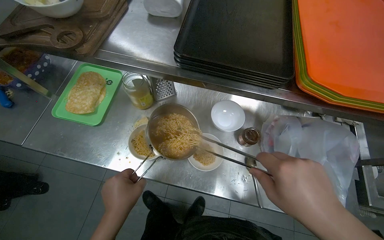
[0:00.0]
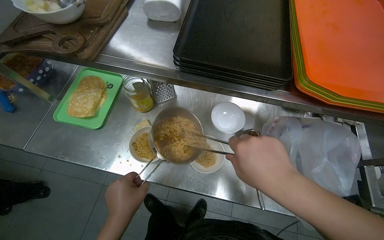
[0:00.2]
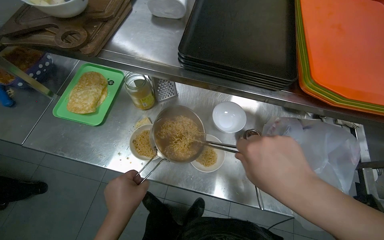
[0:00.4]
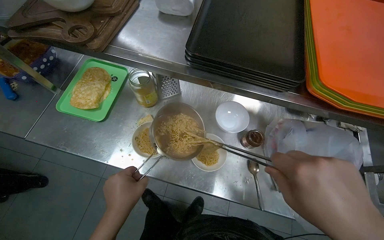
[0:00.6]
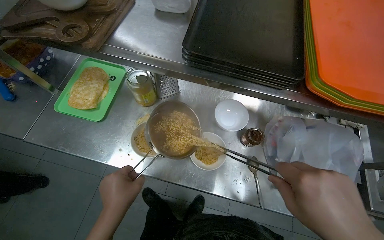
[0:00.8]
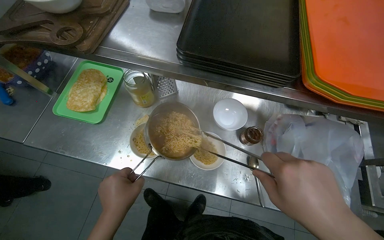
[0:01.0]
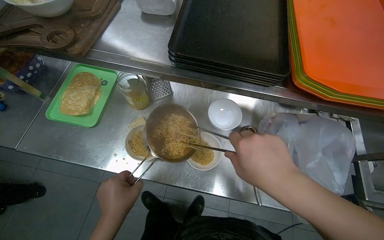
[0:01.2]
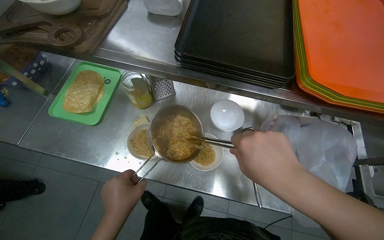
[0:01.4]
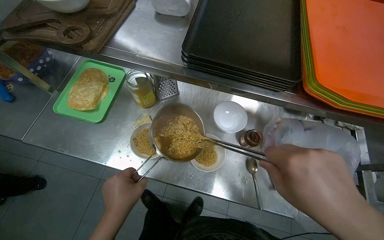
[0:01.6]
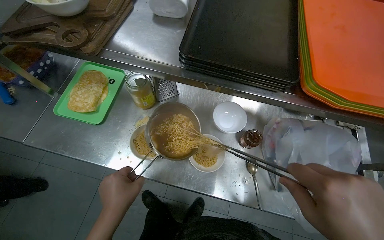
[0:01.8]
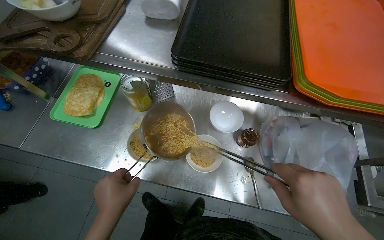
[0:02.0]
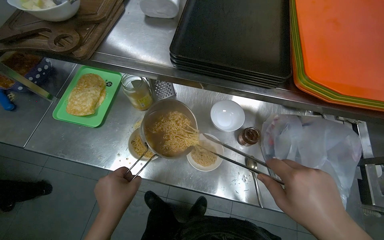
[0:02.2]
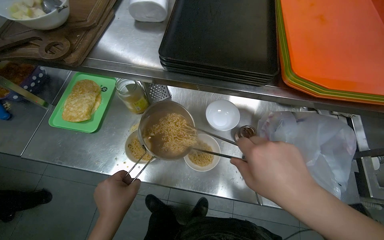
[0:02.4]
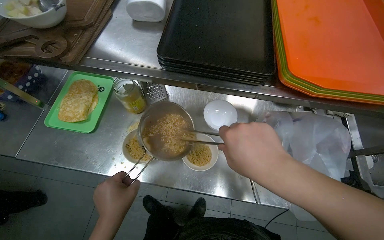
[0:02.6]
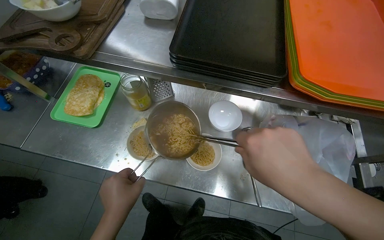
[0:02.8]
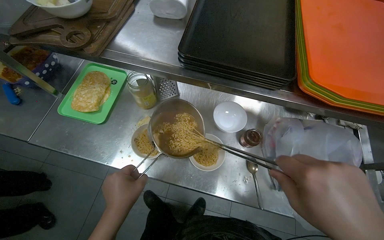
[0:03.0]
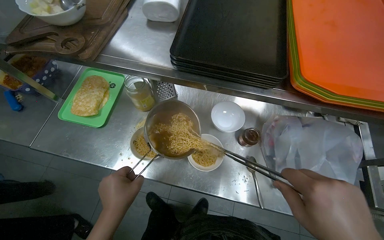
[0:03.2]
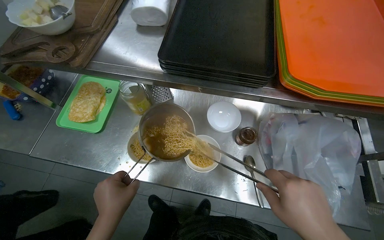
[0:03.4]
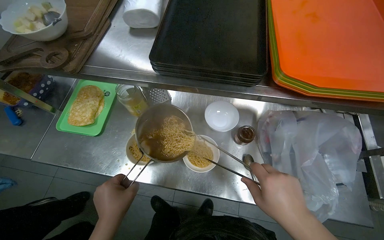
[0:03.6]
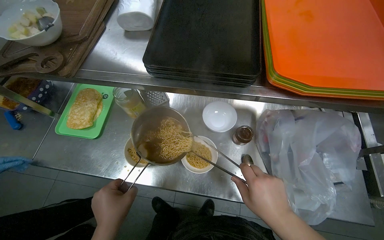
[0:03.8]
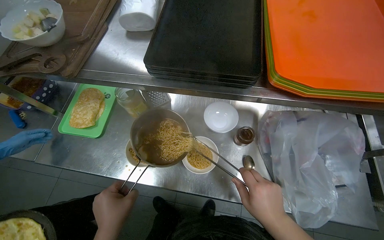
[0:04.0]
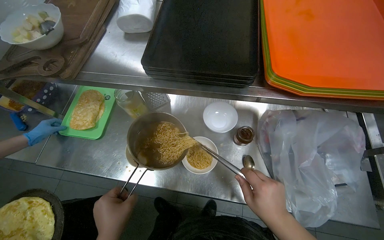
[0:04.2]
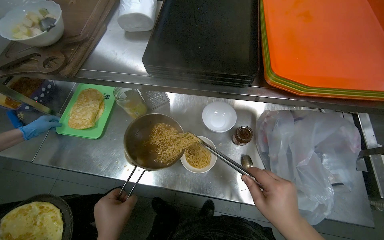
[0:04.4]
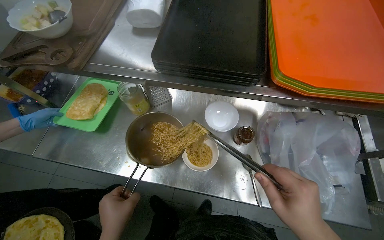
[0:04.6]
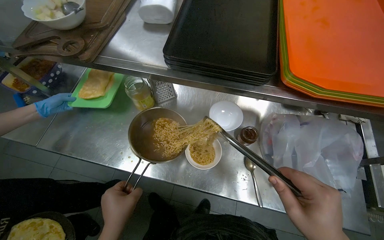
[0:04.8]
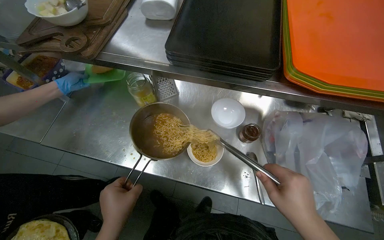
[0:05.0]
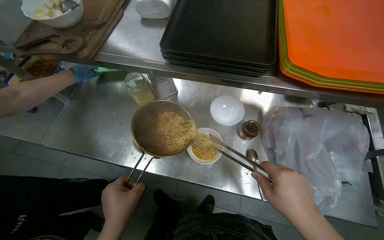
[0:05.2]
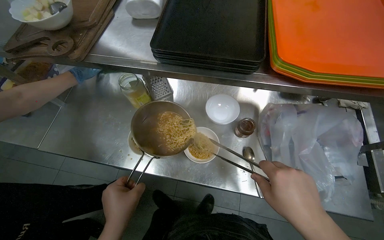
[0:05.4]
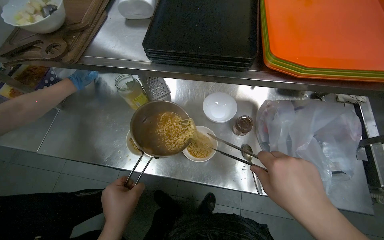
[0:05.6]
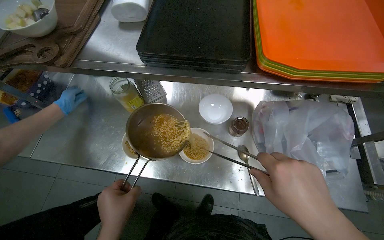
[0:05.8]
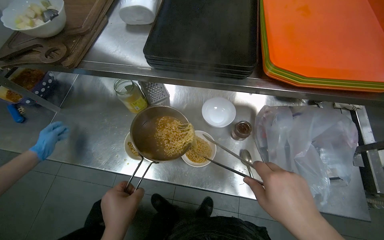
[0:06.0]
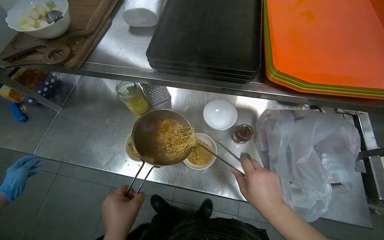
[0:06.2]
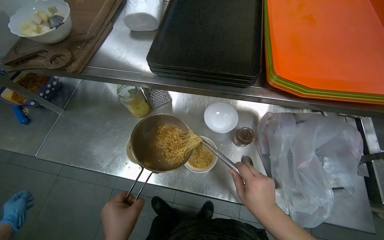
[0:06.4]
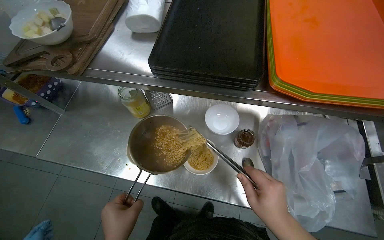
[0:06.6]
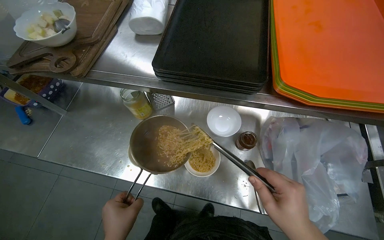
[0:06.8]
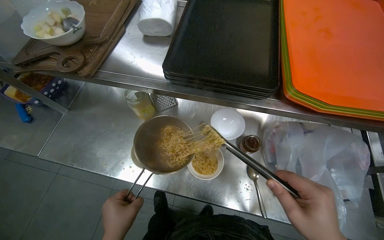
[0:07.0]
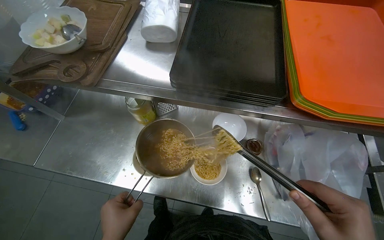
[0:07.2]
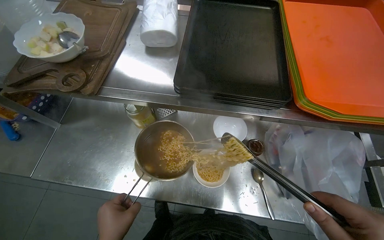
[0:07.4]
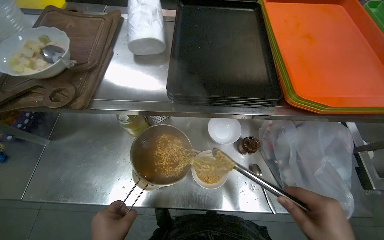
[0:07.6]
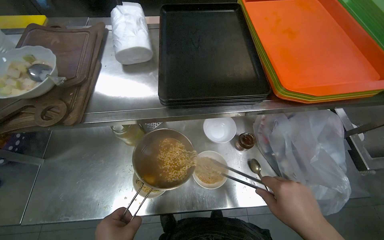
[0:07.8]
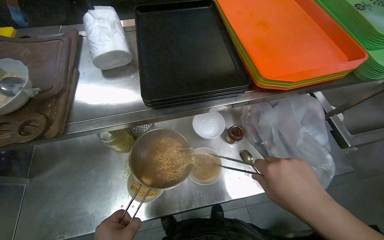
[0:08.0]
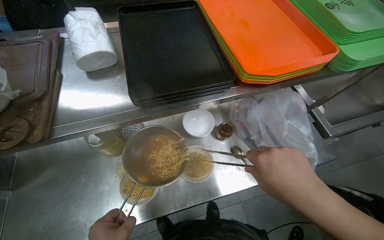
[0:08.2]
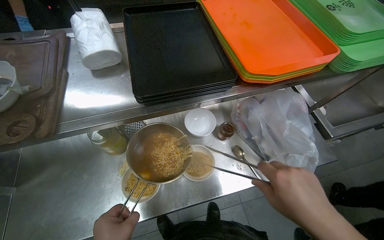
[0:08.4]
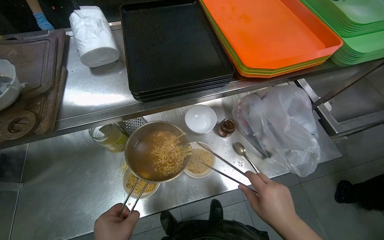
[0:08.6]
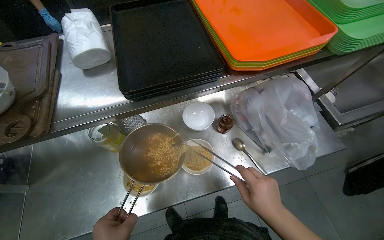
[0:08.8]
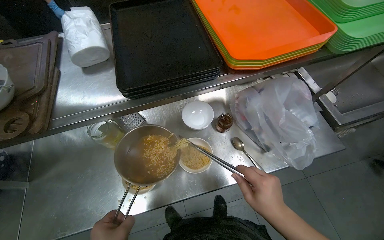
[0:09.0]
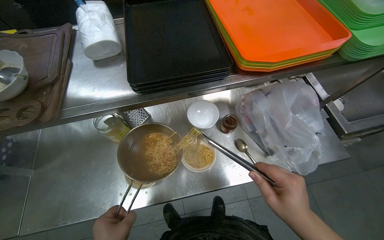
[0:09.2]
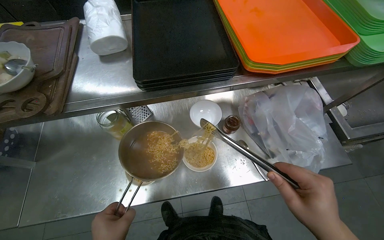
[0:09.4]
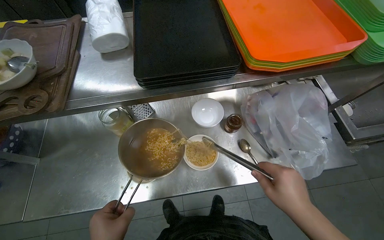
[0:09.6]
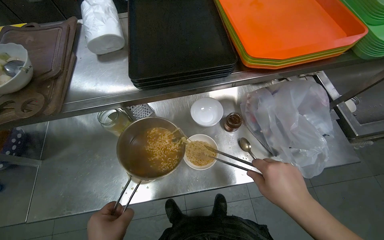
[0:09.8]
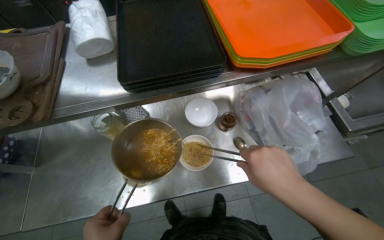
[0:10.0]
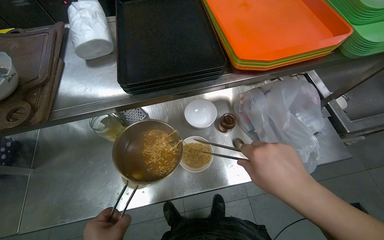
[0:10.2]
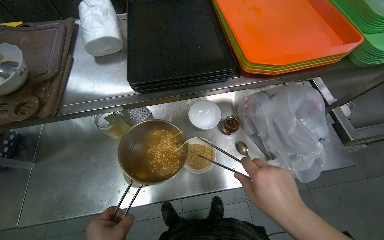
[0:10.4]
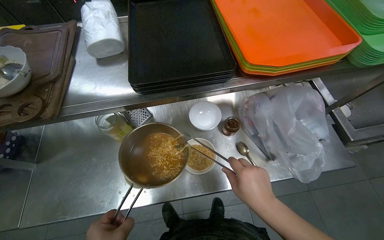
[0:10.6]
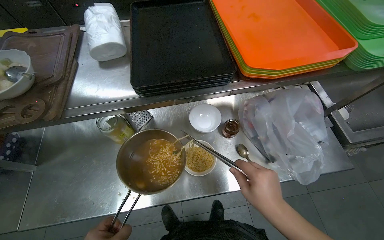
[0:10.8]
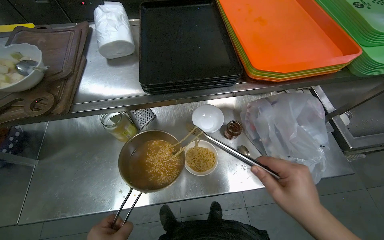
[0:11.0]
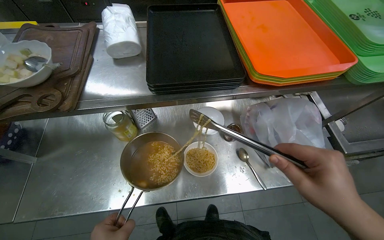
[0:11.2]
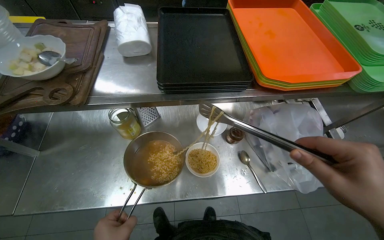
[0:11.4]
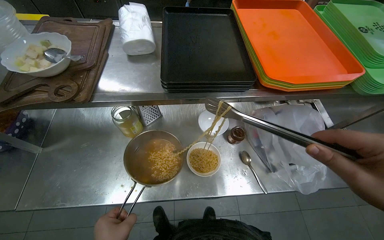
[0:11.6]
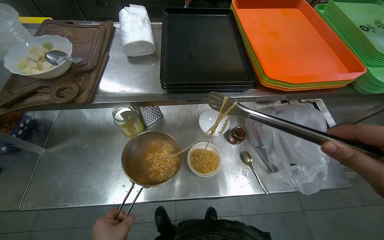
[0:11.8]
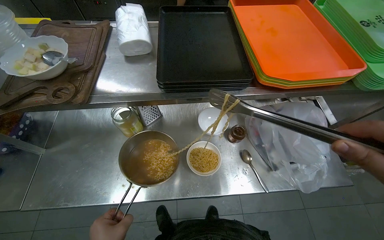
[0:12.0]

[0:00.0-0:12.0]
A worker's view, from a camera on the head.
Job: preparing food.
The whole recording: Preparing instant noodles. The worker transfers cooked instant noodles from a pot into several small serving bowls using tongs.
0:04.4 to 0:06.0: The hands are busy where they are.

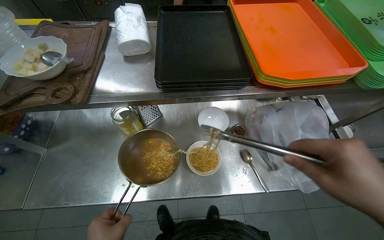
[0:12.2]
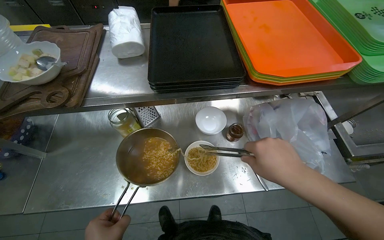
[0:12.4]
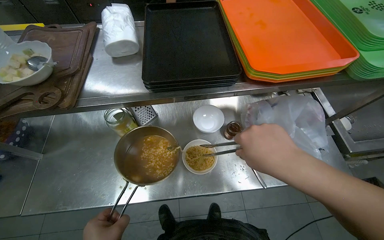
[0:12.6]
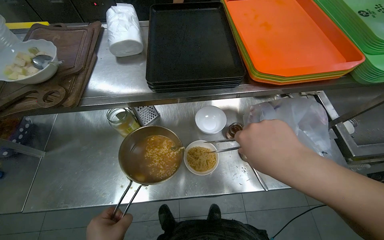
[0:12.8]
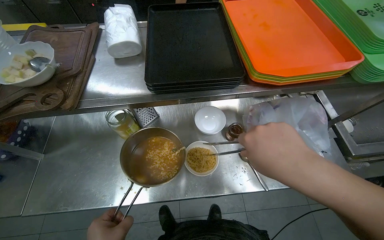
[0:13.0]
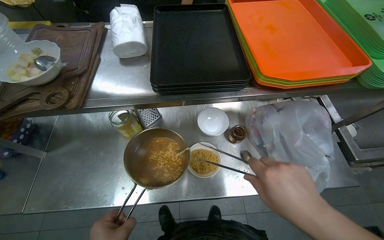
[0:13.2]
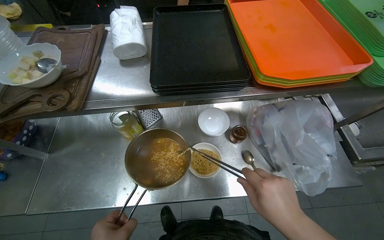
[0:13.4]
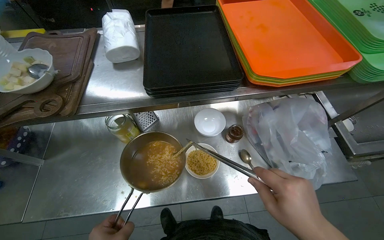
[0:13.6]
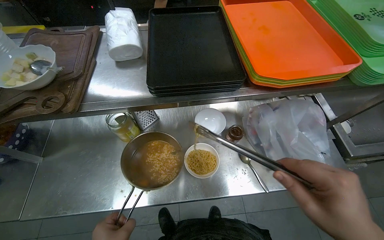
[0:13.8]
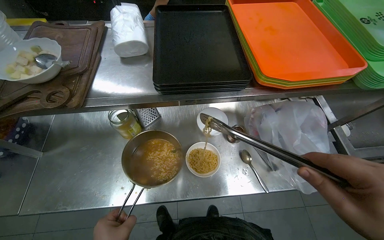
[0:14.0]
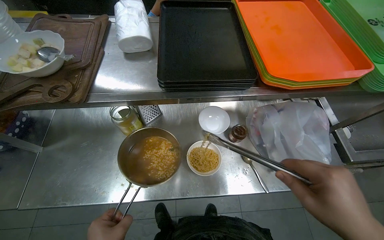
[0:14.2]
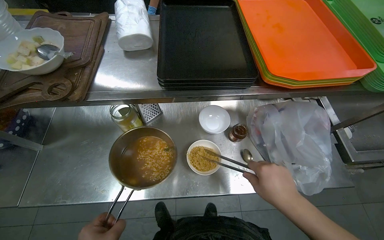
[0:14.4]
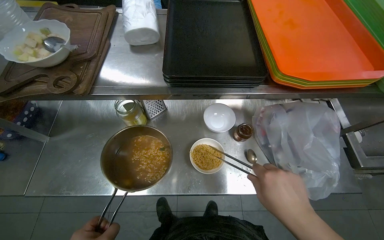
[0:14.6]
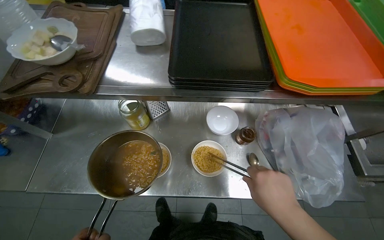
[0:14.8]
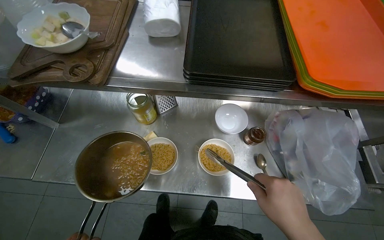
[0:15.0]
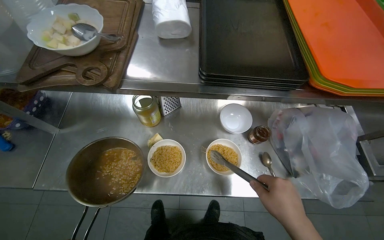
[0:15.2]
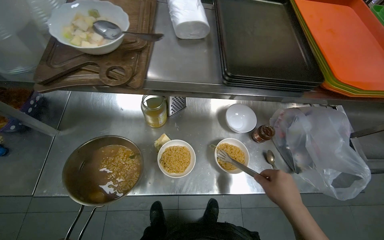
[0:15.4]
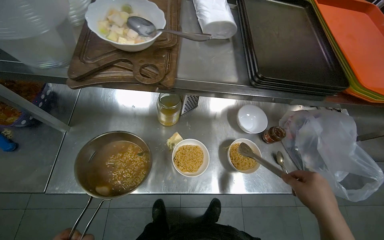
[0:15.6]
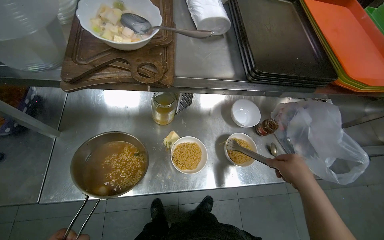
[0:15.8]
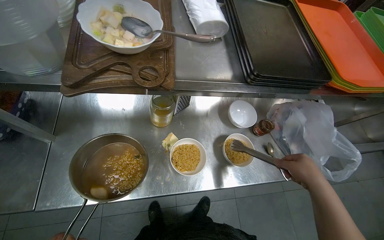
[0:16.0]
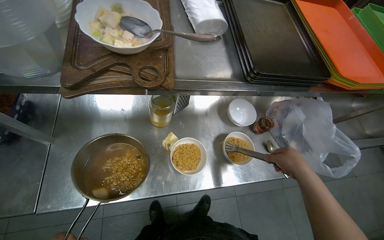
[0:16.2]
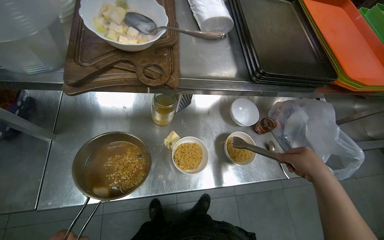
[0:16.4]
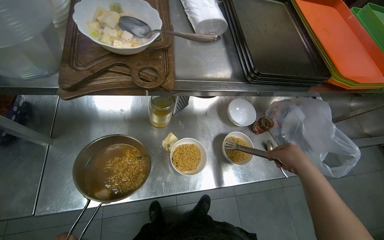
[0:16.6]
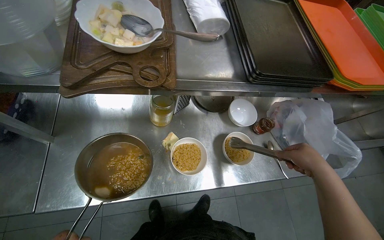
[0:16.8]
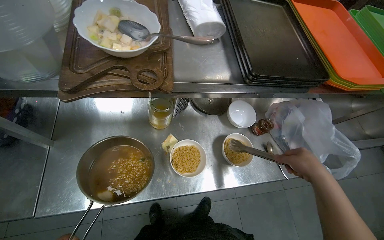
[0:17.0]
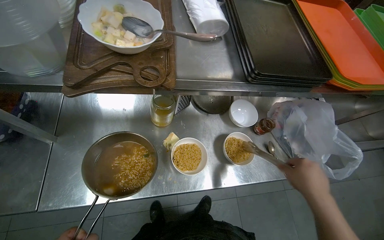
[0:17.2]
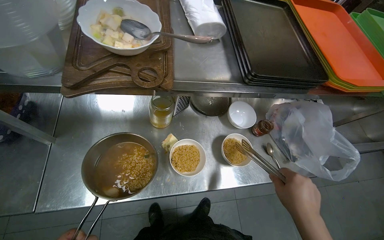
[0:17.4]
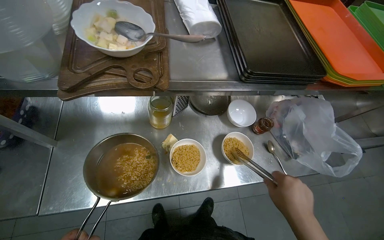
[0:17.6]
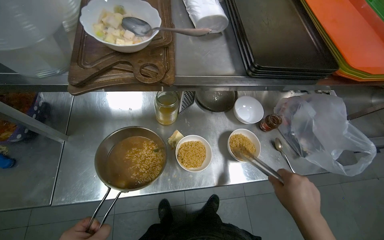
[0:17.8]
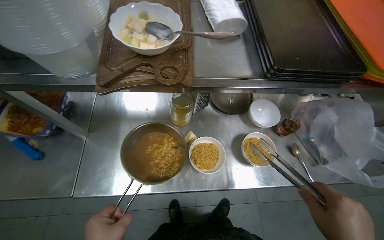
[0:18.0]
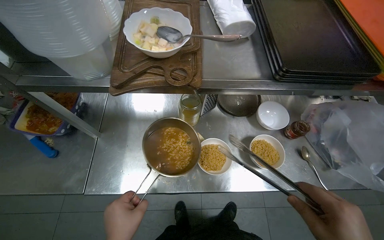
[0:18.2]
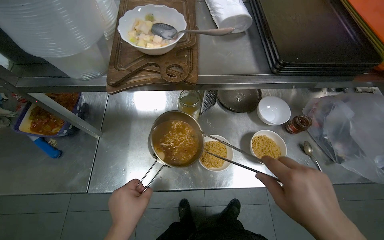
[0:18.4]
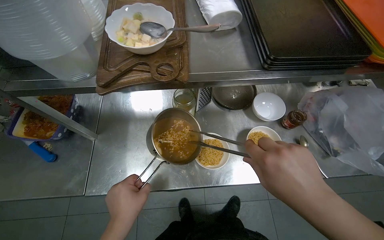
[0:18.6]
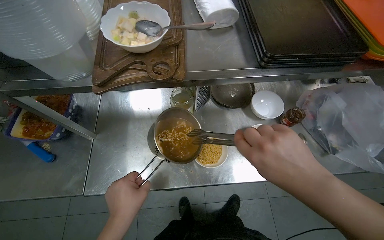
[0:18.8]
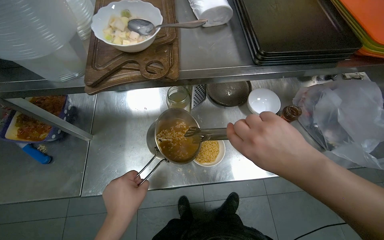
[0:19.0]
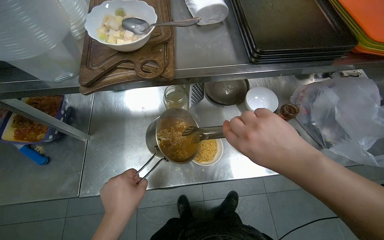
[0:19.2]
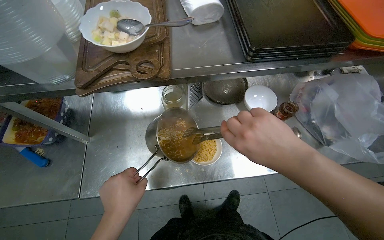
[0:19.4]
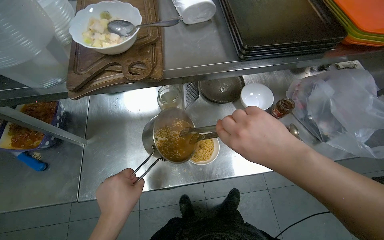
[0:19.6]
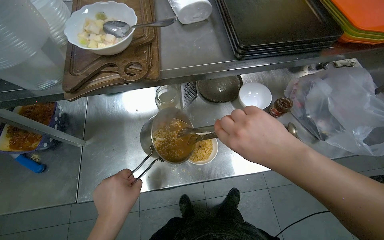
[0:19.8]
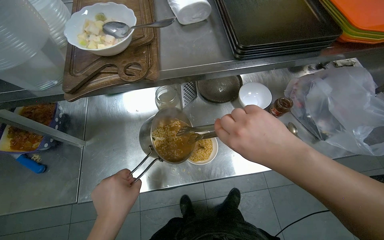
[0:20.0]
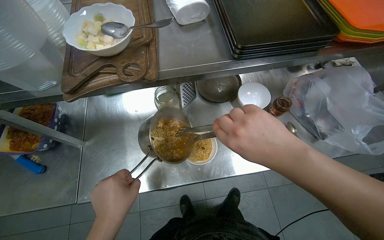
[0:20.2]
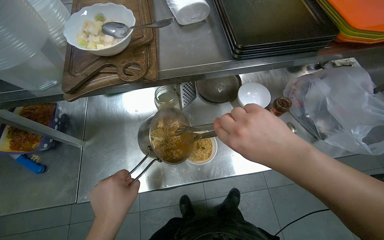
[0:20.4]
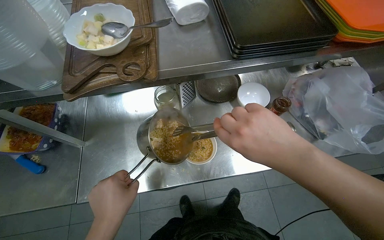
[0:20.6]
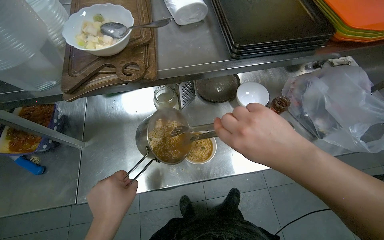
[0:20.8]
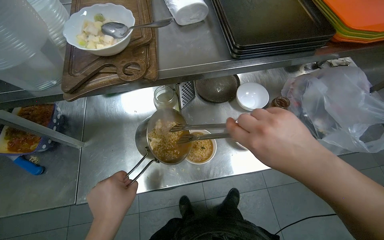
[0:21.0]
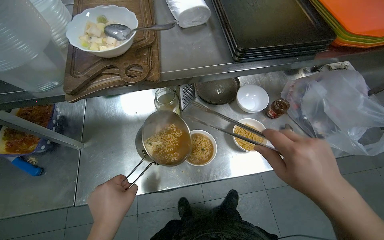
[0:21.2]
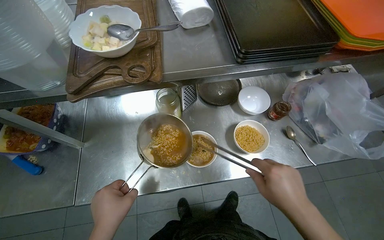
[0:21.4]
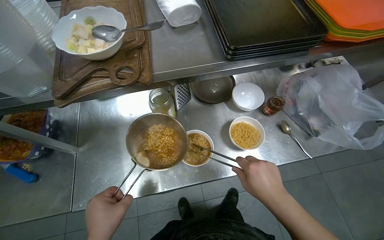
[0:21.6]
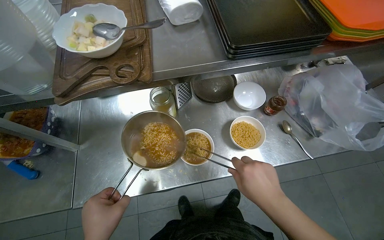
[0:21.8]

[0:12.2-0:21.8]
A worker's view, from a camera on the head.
Job: preparing food.
The whole recording: Preparing instant noodles. The worker transfers cooked instant noodles from a pot into several small serving bowls using tongs.
0:18.6 to 0:20.2: The hands stay close to where they were, moving slightly.
0:20.2 to 0:21.8: The right hand travels down the picture by about 10 cm.
